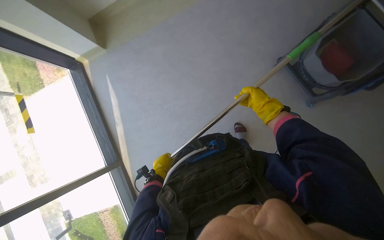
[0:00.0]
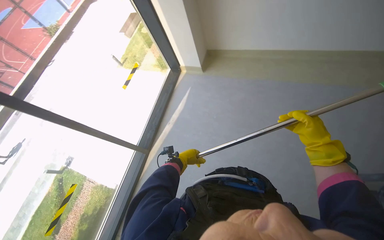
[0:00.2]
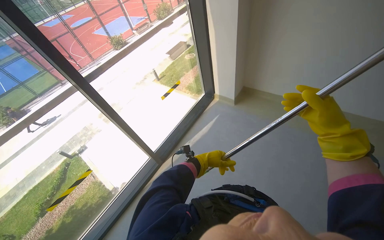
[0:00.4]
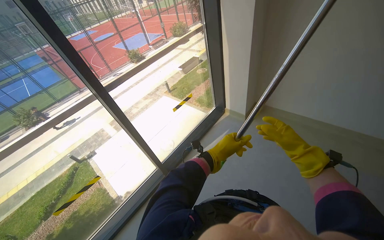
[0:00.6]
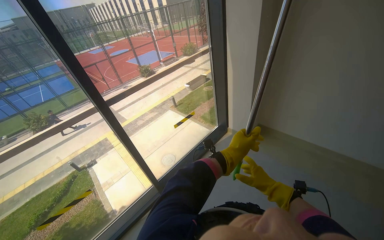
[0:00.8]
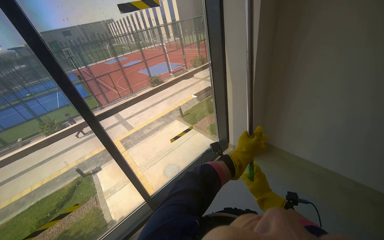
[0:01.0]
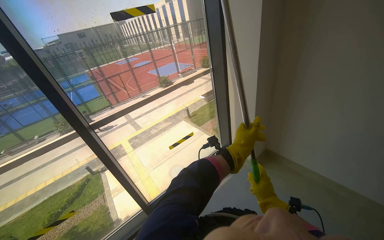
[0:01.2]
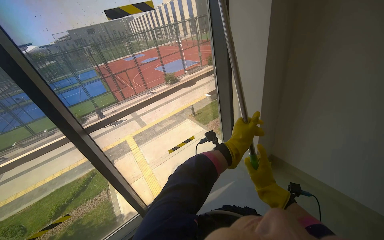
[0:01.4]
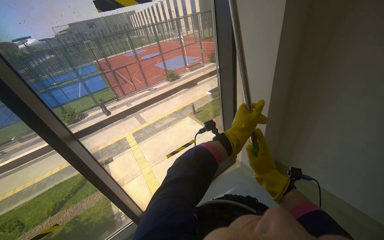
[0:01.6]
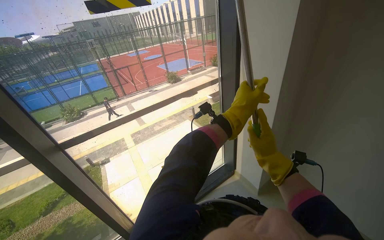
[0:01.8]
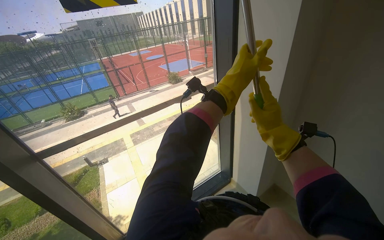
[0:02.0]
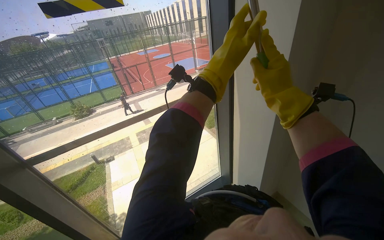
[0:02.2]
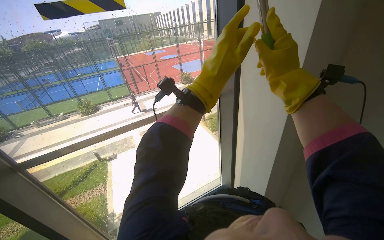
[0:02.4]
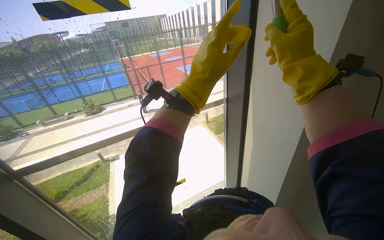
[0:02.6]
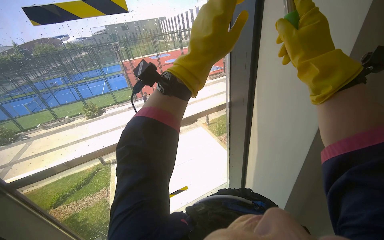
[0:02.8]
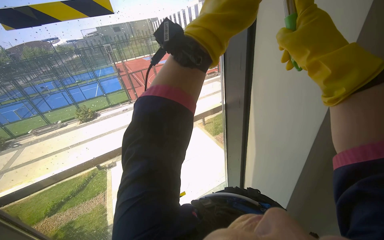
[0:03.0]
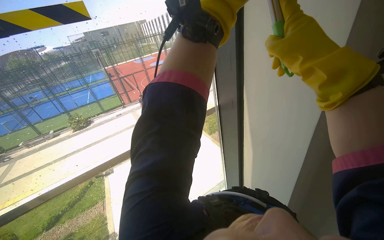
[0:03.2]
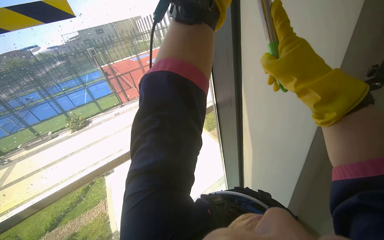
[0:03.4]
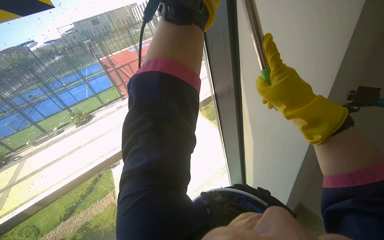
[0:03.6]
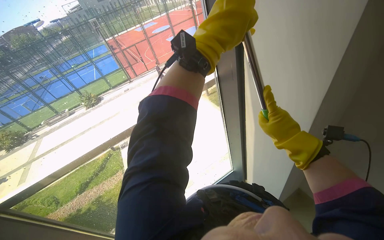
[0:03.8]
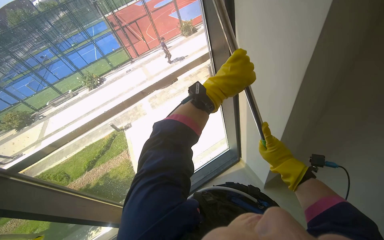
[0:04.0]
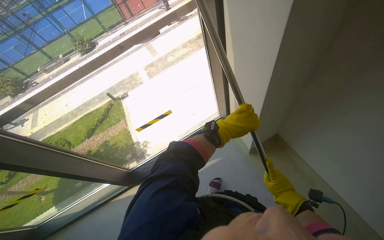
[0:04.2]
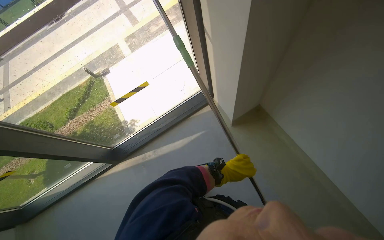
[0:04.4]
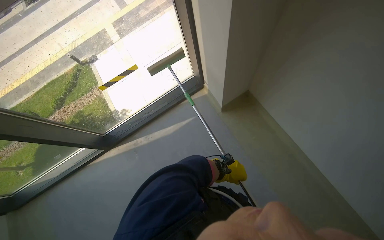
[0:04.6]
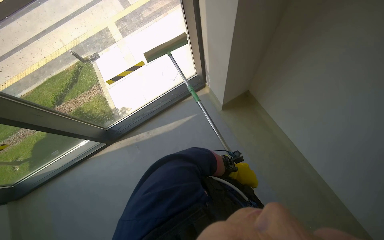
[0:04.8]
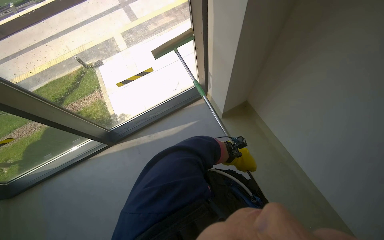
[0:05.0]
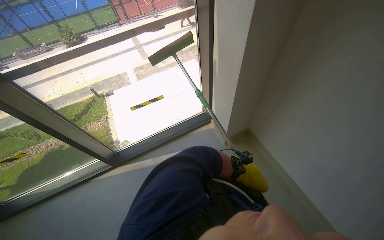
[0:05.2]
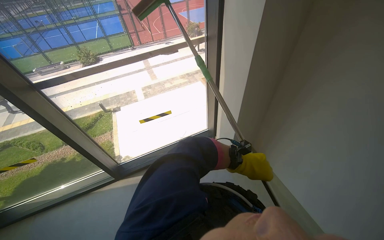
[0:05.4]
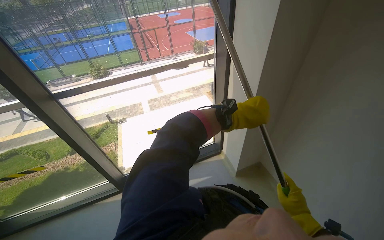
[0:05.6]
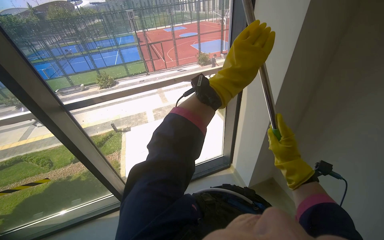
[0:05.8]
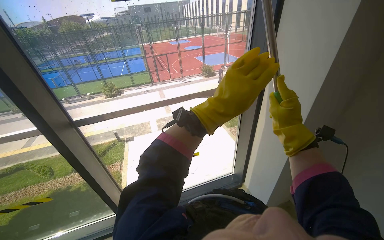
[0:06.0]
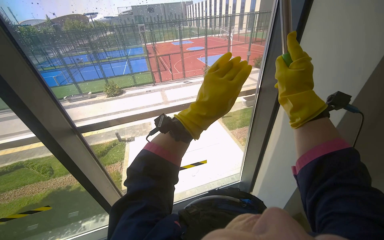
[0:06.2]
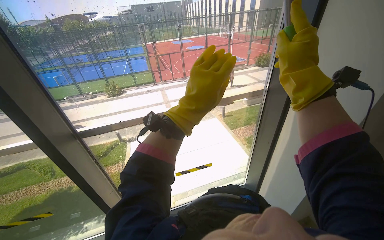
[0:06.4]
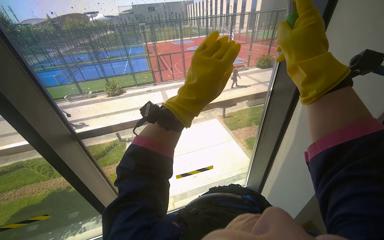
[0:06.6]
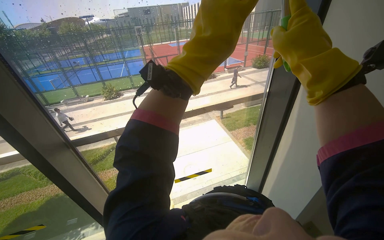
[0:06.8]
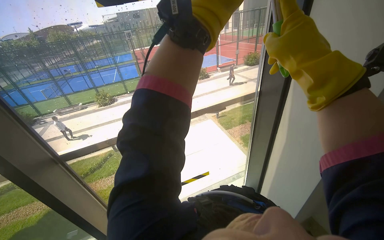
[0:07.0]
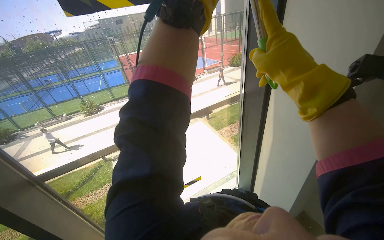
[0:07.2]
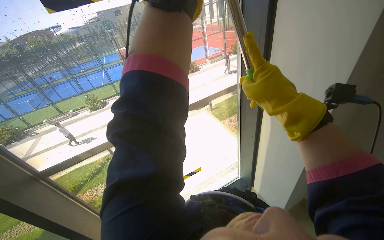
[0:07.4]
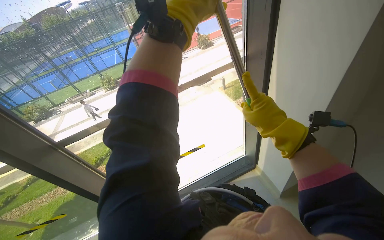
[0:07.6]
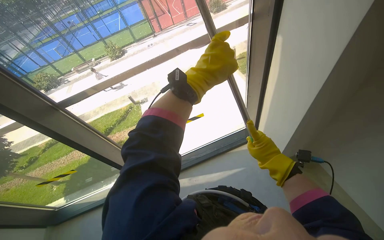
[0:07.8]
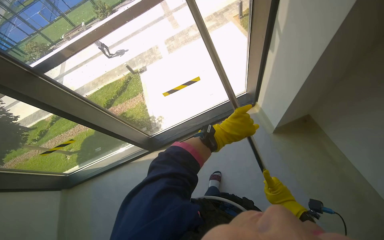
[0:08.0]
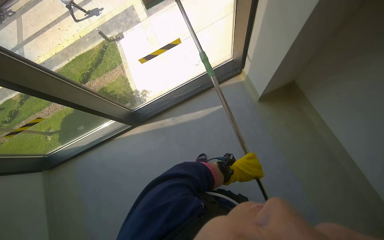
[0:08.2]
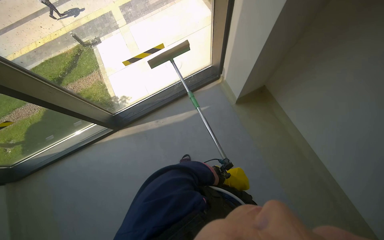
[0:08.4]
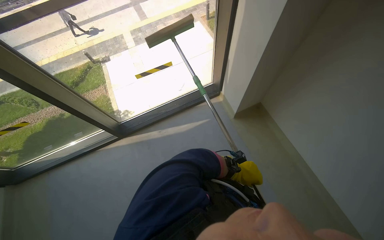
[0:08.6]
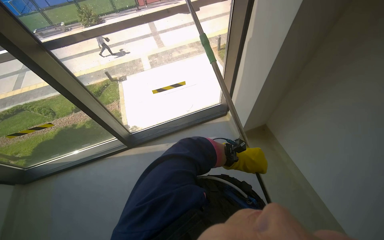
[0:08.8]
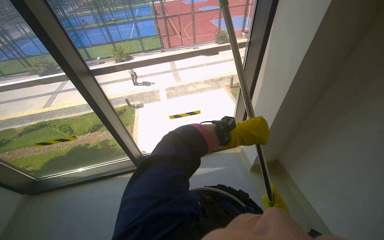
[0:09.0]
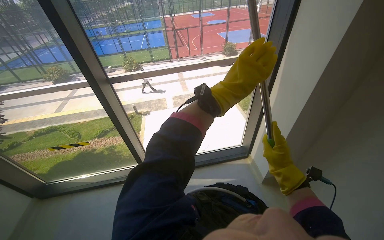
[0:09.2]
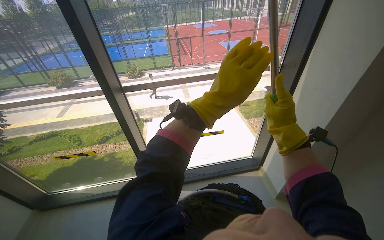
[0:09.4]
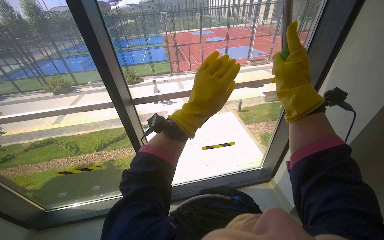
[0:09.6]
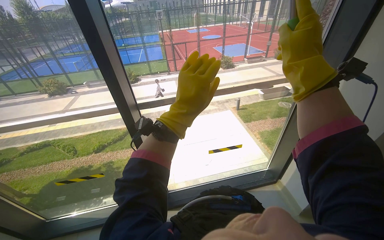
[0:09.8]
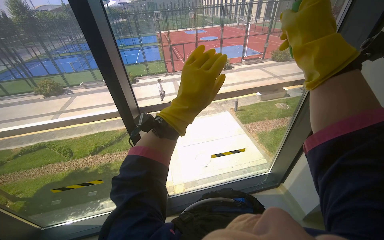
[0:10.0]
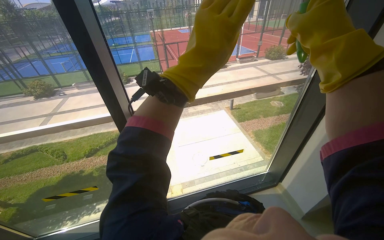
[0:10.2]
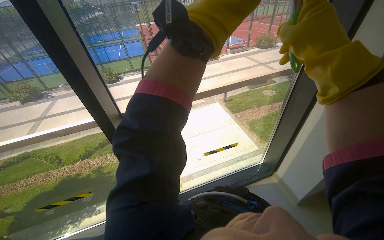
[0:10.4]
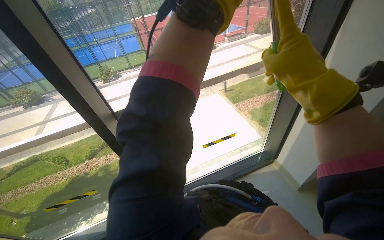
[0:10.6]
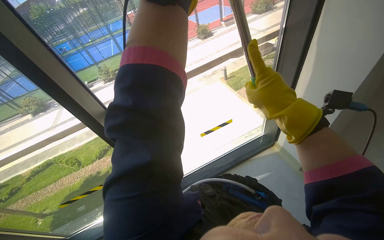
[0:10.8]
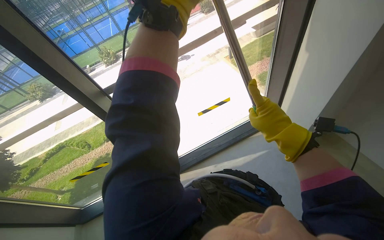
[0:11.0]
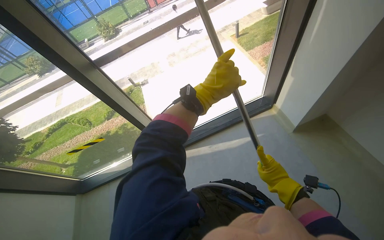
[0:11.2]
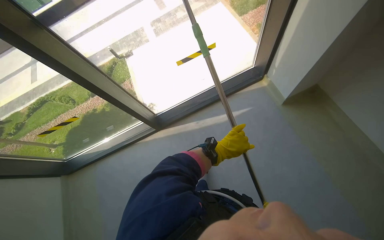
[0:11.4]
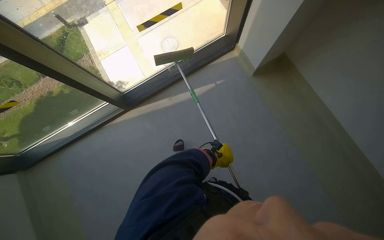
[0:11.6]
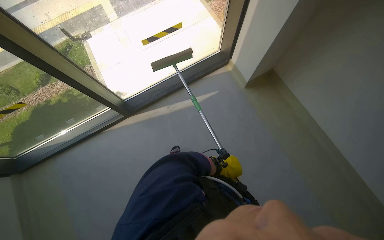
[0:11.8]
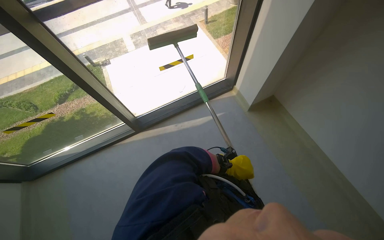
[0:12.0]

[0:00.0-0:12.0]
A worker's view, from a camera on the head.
Job: cleaning windows.
The whole recording: Cleaning window with squeegee. The worker uses a long-handled squeegee to clean a large window.
0:00.0 to 0:01.6: The wearer looks roughly 75 degrees further to the left. The camera pitches upward, by about 35 degrees.
0:03.0 to 0:04.4: The wearer looks roughly 40 degrees further downward.
0:04.4 to 0:06.0: The camera is carried some 40 cm. The wearer looks about 35 degrees further upward.
0:09.0 to 0:10.4: The camera travels some 50 cm.
0:10.4 to 0:12.0: The wearer looks approximately 25 degrees further downward.

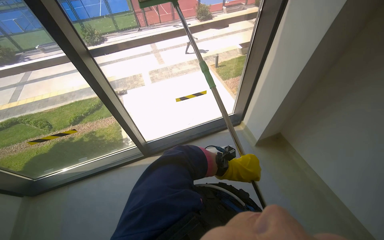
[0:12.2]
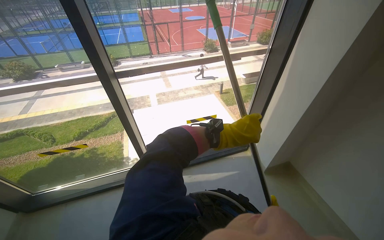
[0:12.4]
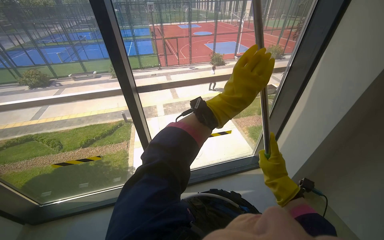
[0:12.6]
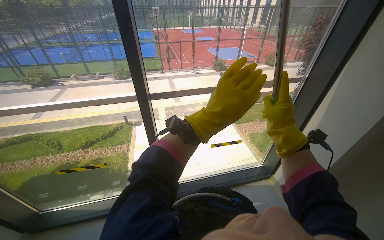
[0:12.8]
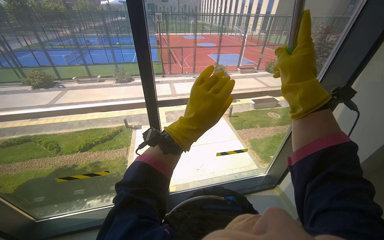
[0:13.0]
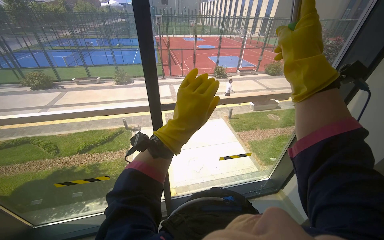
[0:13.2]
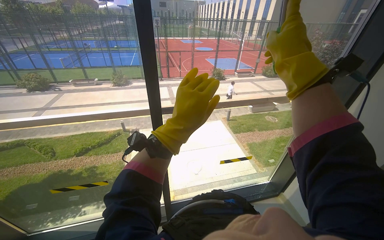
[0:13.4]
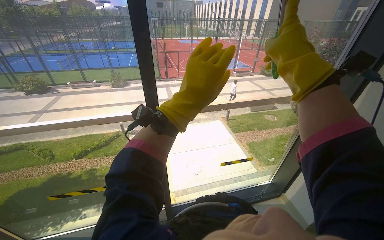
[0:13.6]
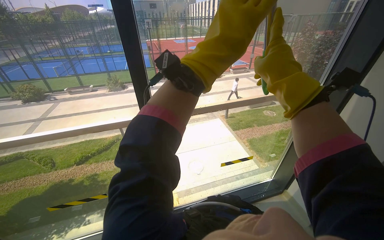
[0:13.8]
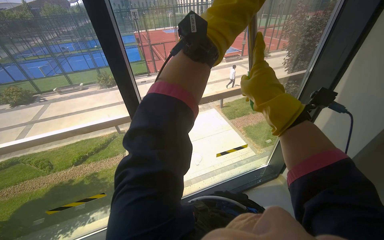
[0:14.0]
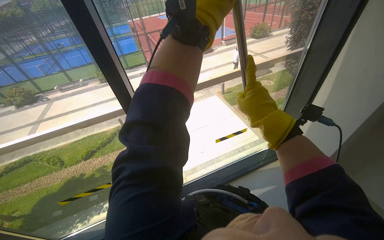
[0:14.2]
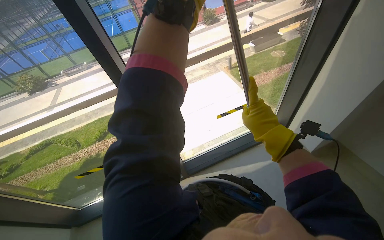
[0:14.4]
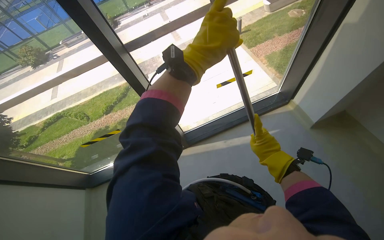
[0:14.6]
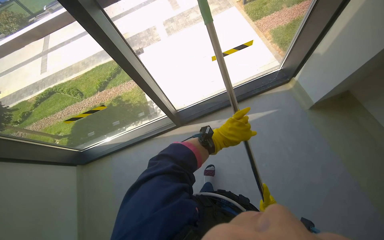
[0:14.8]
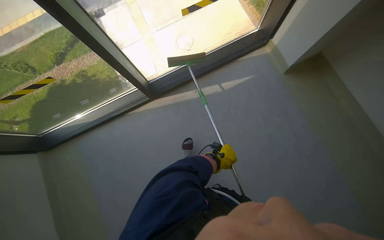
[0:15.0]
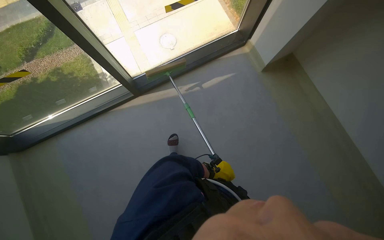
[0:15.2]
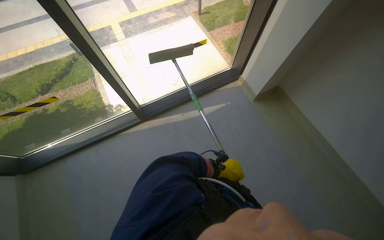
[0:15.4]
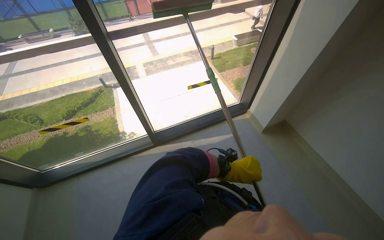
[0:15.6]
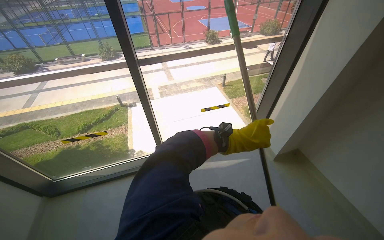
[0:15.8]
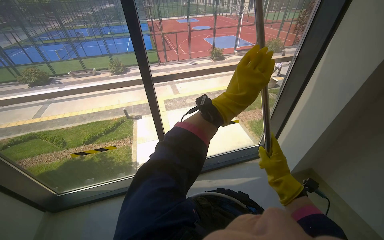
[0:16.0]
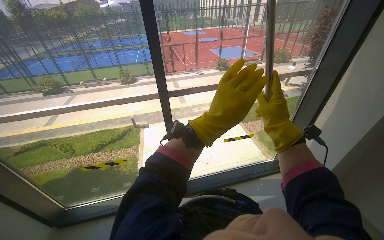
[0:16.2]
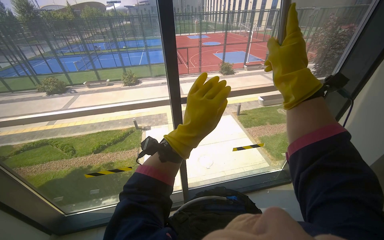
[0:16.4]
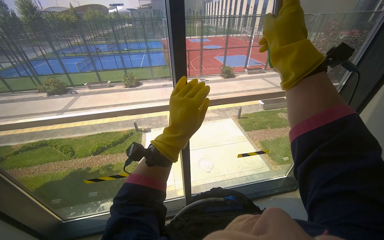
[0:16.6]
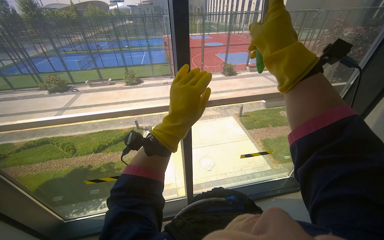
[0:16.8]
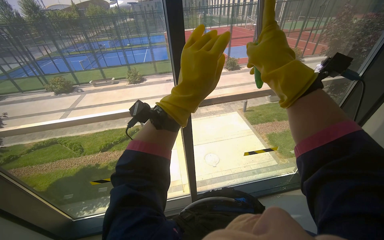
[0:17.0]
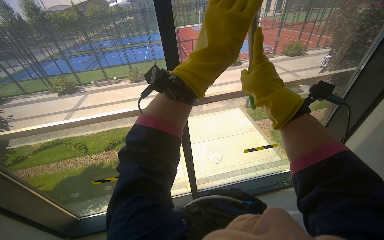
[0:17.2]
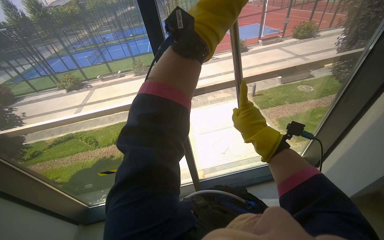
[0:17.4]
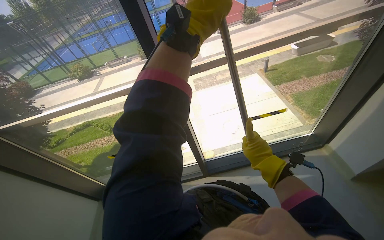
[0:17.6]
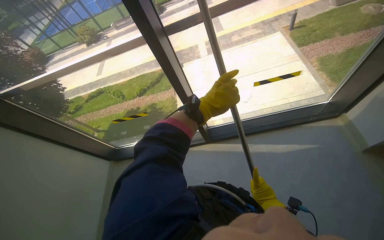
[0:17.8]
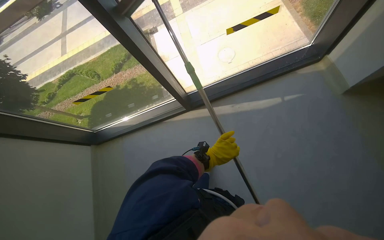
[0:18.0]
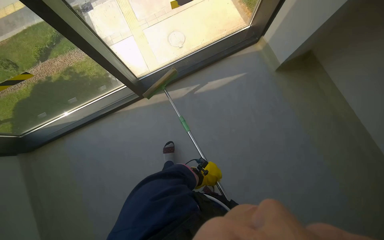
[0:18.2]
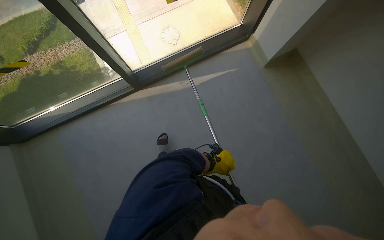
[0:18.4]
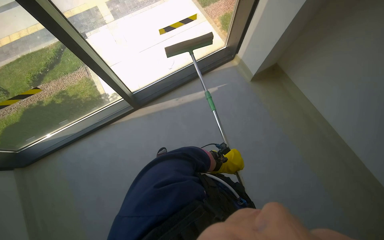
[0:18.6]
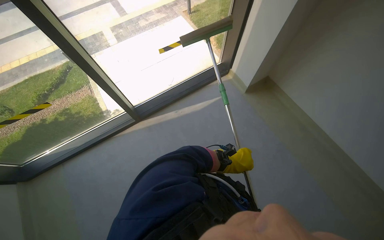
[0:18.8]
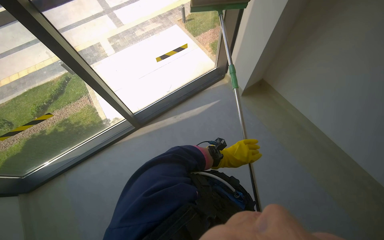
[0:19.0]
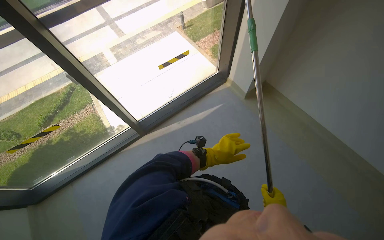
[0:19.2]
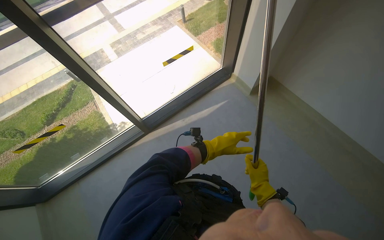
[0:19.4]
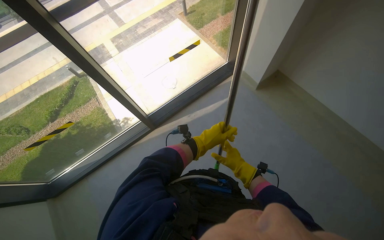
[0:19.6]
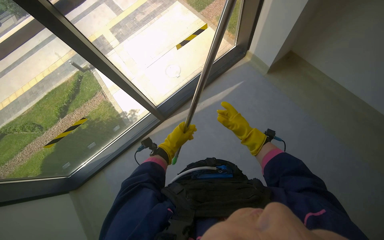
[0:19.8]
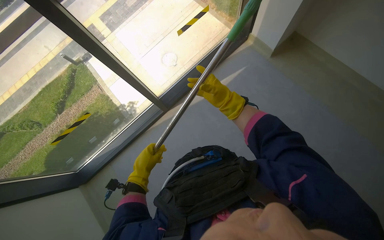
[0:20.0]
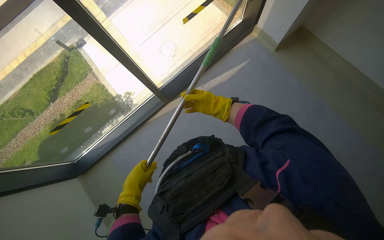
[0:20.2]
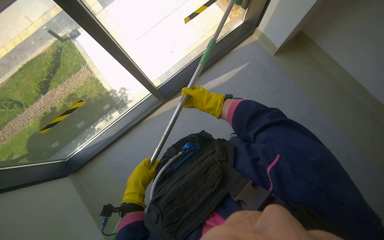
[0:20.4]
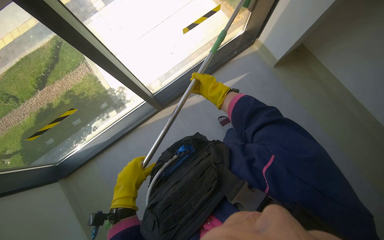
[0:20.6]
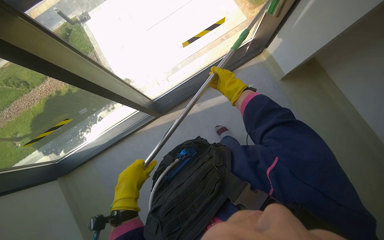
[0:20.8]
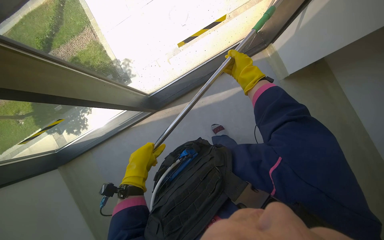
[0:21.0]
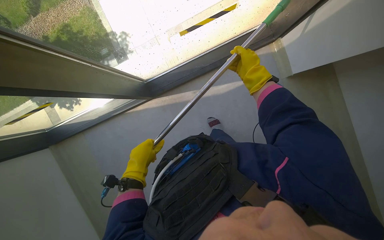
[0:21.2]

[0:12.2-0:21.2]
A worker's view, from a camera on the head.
Job: cleaning windows.
The whole recording: Cleaning window with squeegee. The worker uses a long-handled squeegee to clean a large window.
0:12.2 to 0:13.8: The wearer moves about 50 cm. The wearer looks about 15 degrees further upward.
0:13.8 to 0:15.2: The camera pitches downward, by approximately 45 degrees.
0:15.2 to 0:16.6: The head travels roughly 40 cm. The head turns to the left by about 15 degrees. The view tilts roughly 45 degrees upward.
0:16.6 to 0:18.2: The camera is carried approximately 50 cm. The view tips downward by about 40 degrees.
0:18.2 to 0:19.8: The left hand heads to the left and up the picture, covering some 40 cm.
0:19.8 to 0:21.2: The wearer moves approximately 60 cm. The camera pitches downward, by about 25 degrees.
